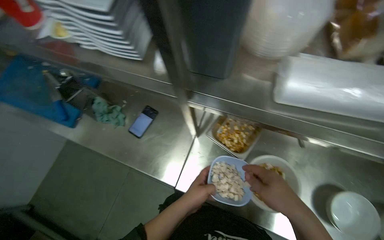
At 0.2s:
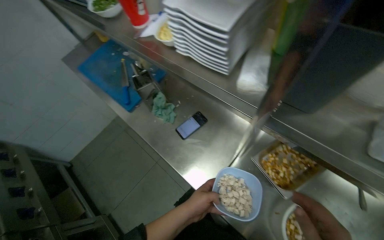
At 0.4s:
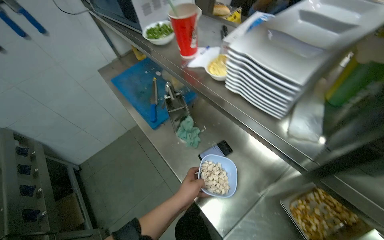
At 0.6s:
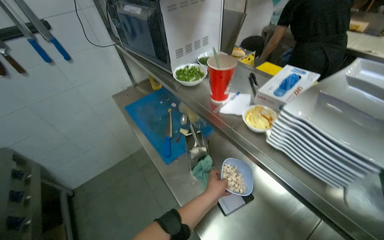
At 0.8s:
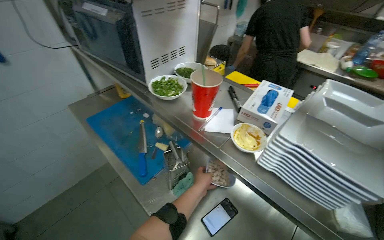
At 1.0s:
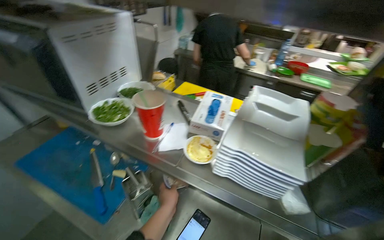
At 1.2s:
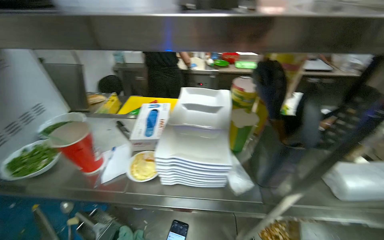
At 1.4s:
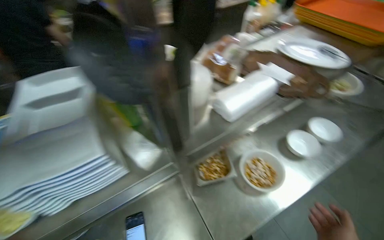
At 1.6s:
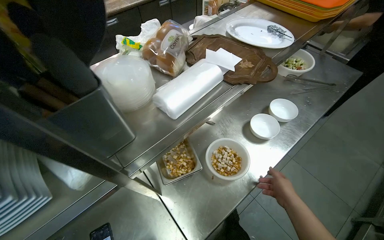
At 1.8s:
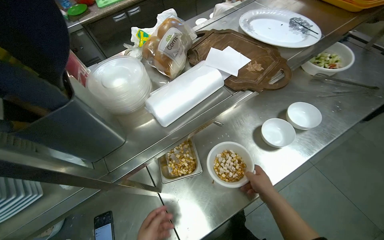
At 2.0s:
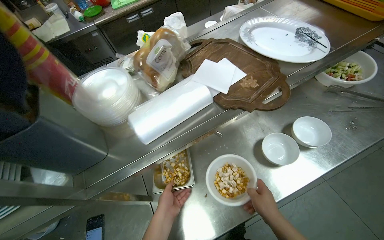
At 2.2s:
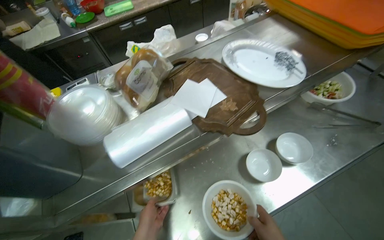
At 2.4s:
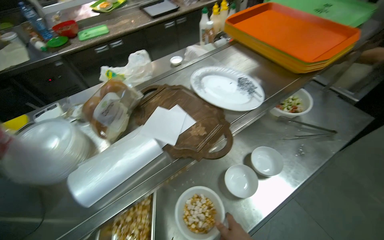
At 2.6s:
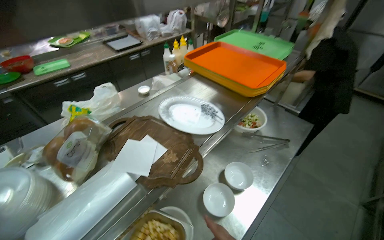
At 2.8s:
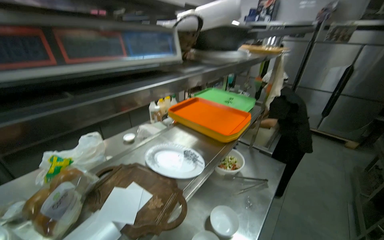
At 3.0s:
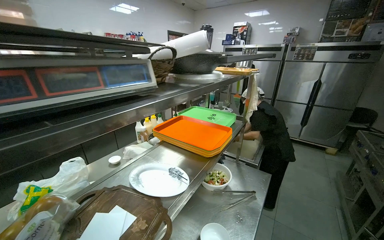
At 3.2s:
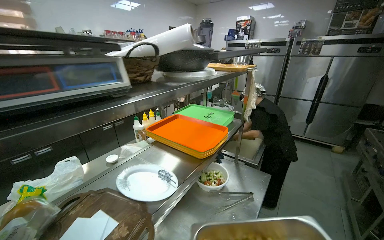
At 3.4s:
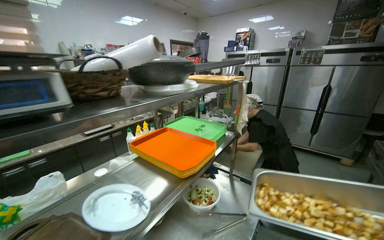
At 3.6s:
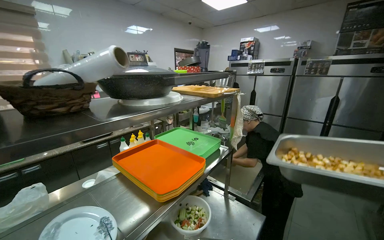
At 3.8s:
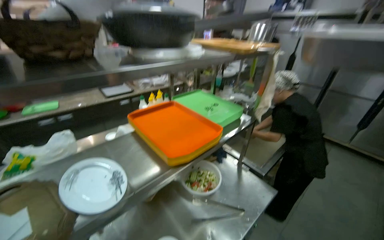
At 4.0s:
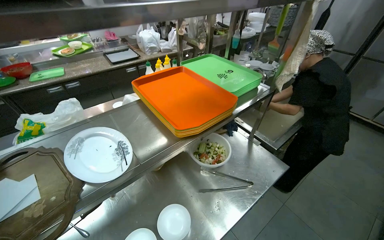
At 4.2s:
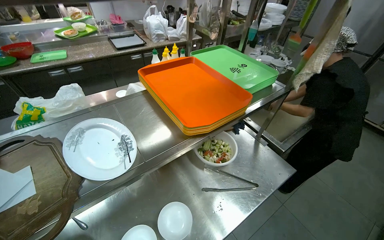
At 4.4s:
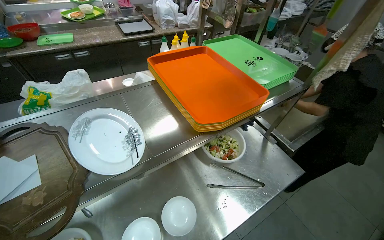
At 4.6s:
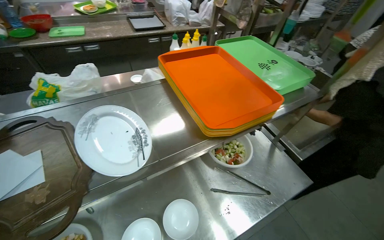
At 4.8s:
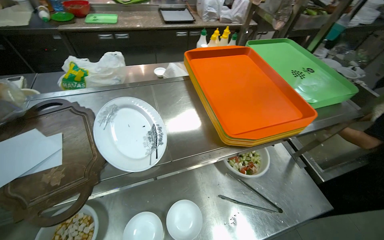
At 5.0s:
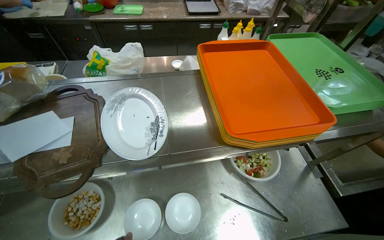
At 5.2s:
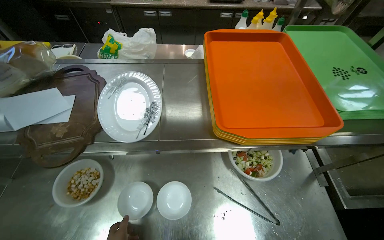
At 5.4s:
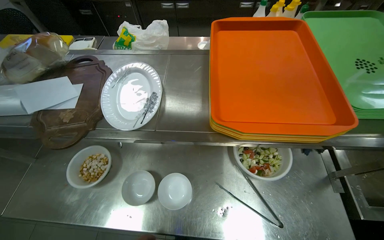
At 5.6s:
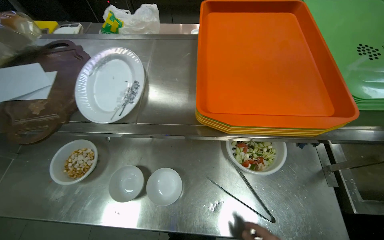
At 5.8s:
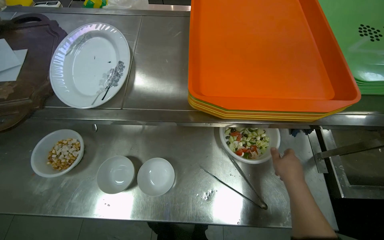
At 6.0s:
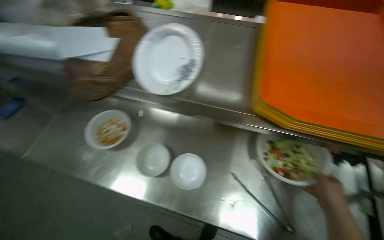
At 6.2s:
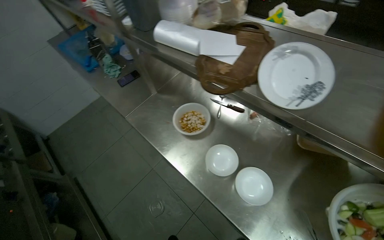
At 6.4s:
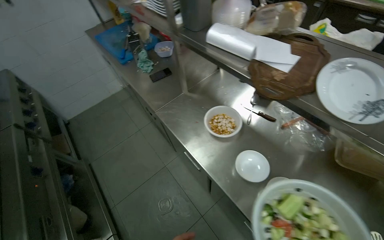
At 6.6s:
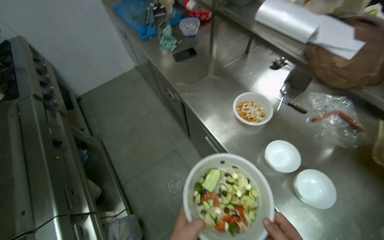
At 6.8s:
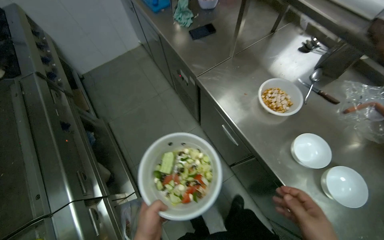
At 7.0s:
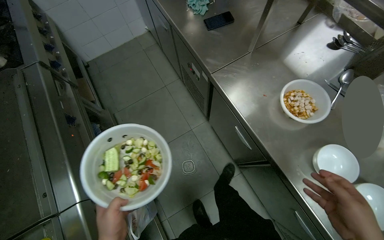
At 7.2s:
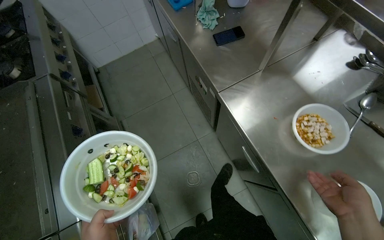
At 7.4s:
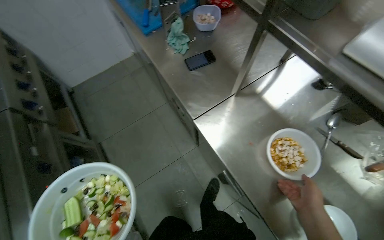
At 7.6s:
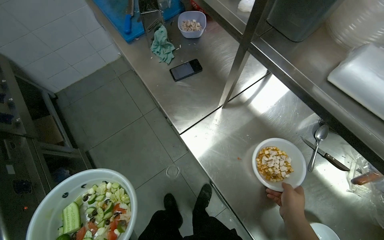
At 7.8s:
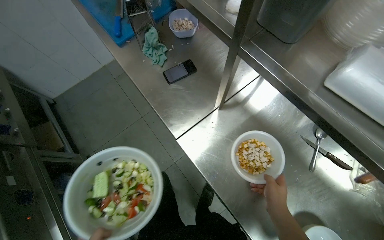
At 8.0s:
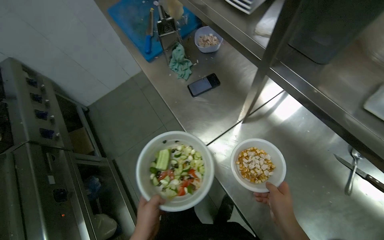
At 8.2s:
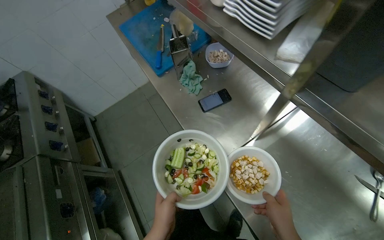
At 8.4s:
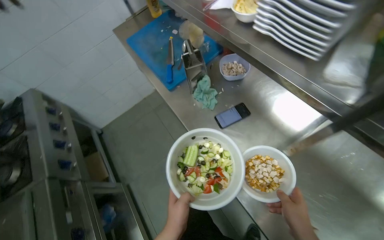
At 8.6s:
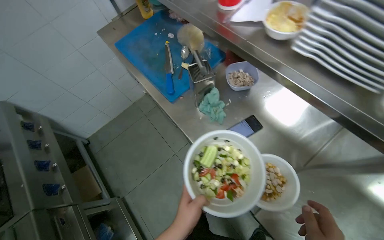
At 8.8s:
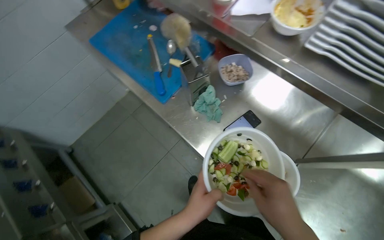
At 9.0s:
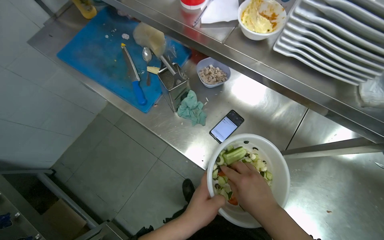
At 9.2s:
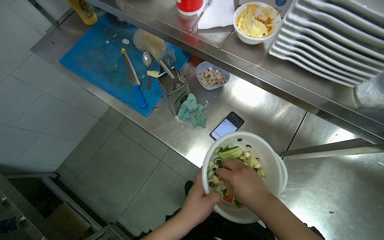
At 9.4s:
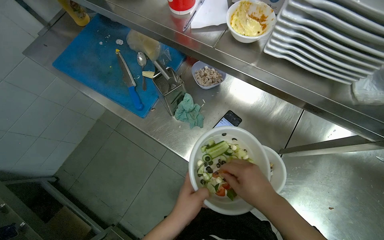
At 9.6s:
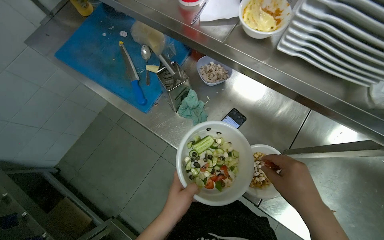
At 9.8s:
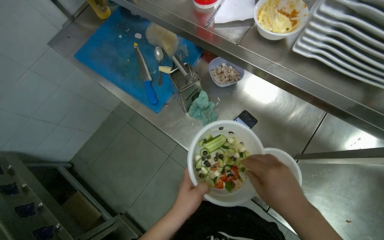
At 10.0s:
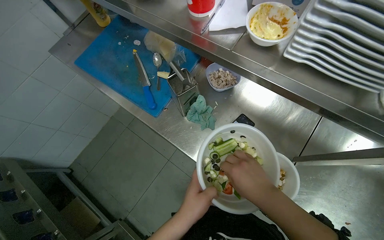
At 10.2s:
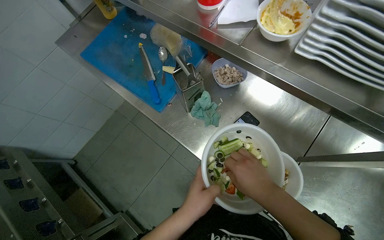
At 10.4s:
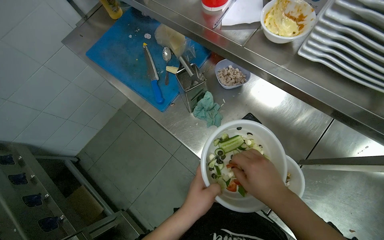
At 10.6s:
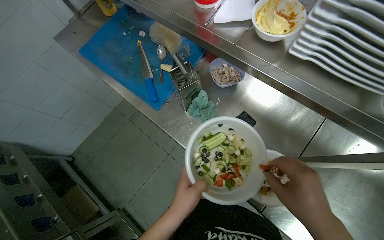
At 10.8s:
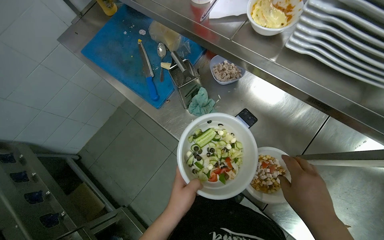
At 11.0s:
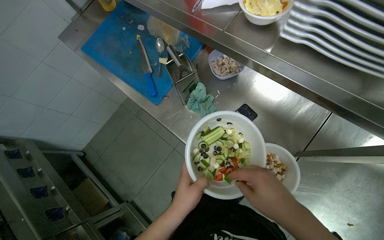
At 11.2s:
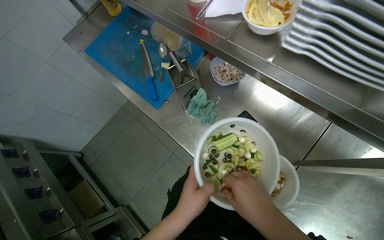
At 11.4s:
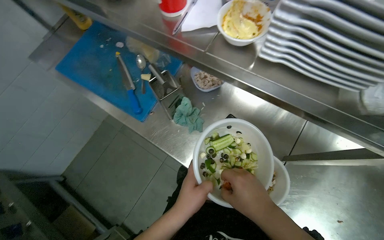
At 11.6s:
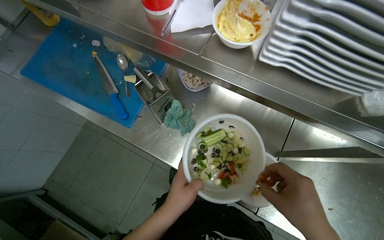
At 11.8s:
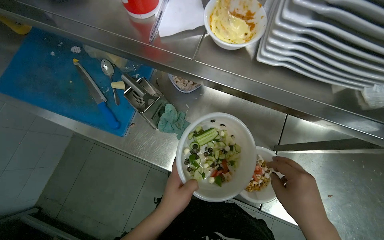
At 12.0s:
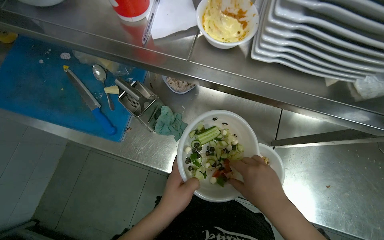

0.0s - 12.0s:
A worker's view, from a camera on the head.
Job: preparing food.
The whole recording: Assembling ingredients into bowl. The worker scoops various ingredients into a small bowl to assemble a dish.
0.0s - 1.6s: The wearer's head swings some 65 degrees to the right.
1.6s - 3.0s: The view pans to the right by roughly 15 degrees. The wearer looks approximately 35 degrees further upward.
3.0s - 4.4s: The head turns to the left by some 25 degrees. The camera pitches downward, by approximately 25 degrees.
4.4s - 6.0s: The wearer's head swings some 45 degrees to the left. The view tilts about 10 degrees downward.
6.0s - 7.6s: The wearer moves roughly 60 cm. The head rotates approximately 40 degrees to the left.
7.6s - 9.0s: The head travels some 40 cm.
9.0s - 10.4s: The hands are busy where they are.
10.4s - 12.0s: The wearer's head swings approximately 25 degrees to the right.

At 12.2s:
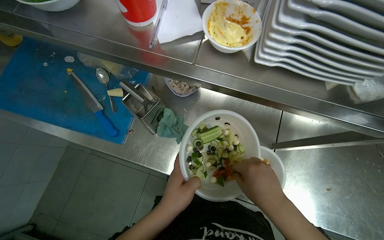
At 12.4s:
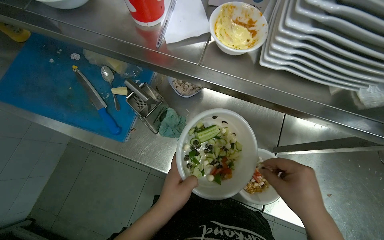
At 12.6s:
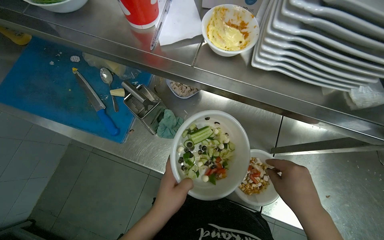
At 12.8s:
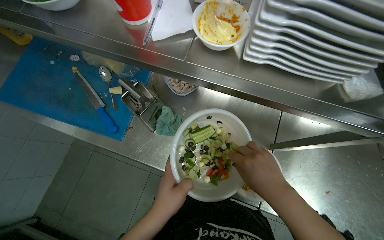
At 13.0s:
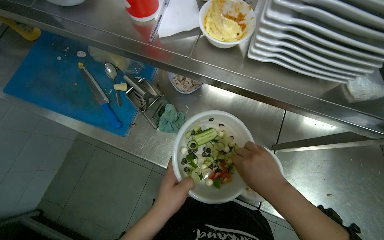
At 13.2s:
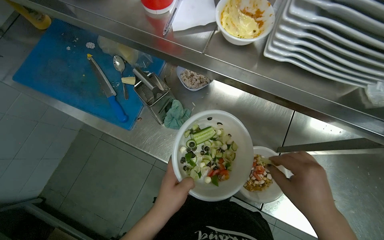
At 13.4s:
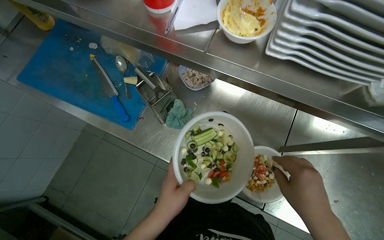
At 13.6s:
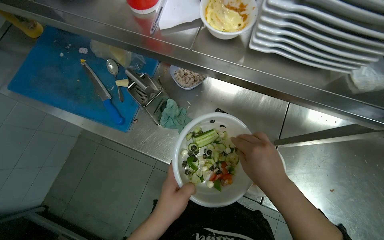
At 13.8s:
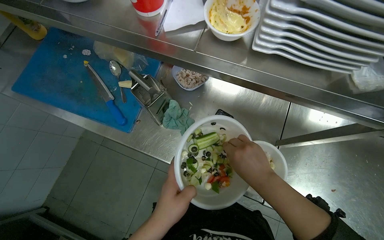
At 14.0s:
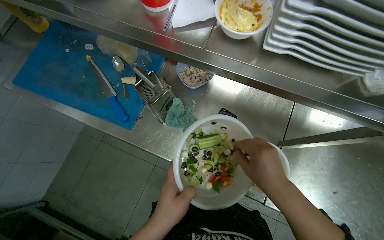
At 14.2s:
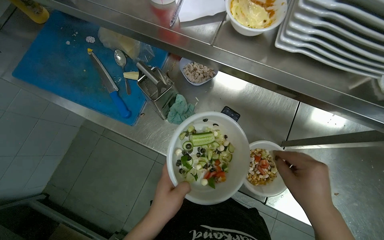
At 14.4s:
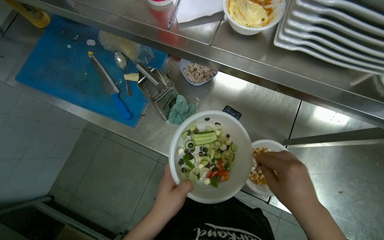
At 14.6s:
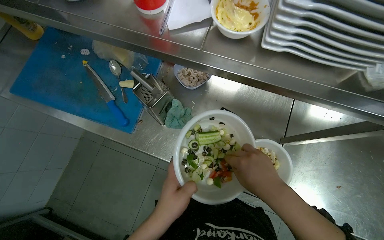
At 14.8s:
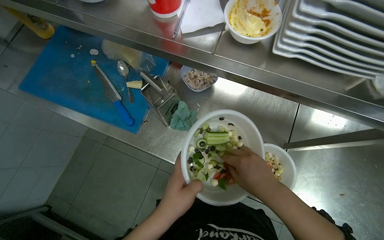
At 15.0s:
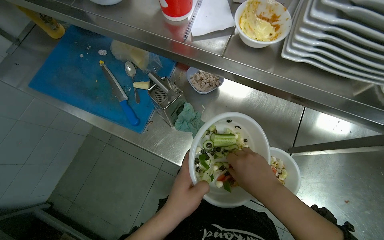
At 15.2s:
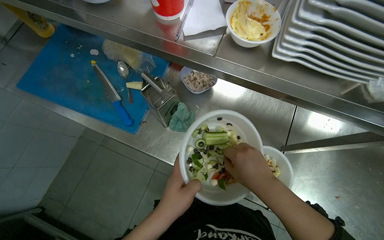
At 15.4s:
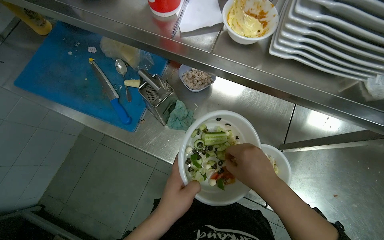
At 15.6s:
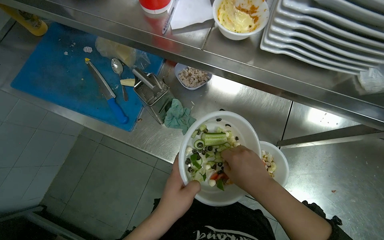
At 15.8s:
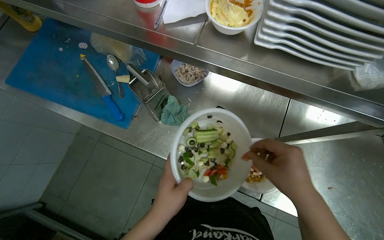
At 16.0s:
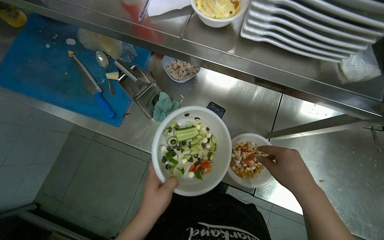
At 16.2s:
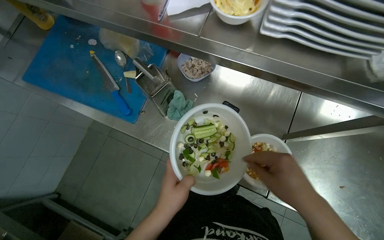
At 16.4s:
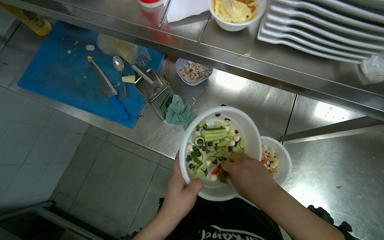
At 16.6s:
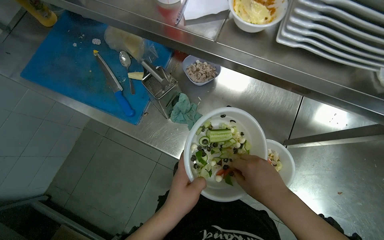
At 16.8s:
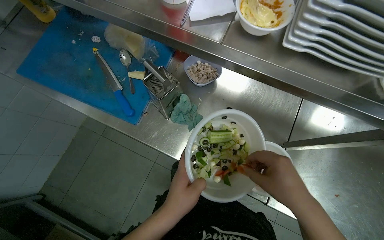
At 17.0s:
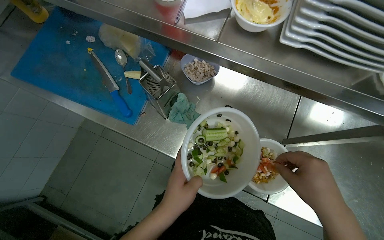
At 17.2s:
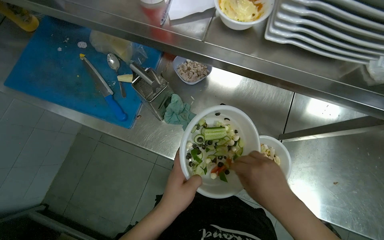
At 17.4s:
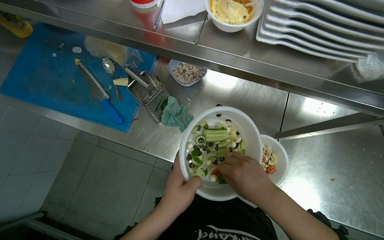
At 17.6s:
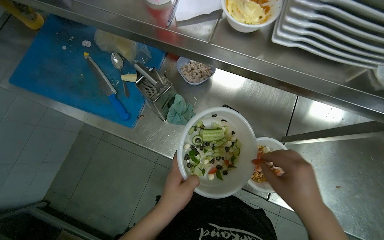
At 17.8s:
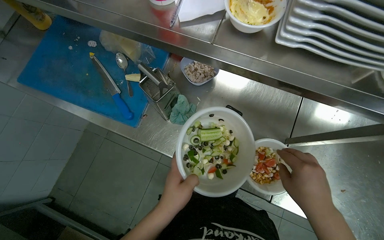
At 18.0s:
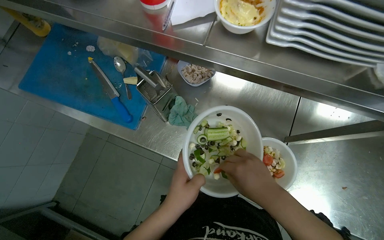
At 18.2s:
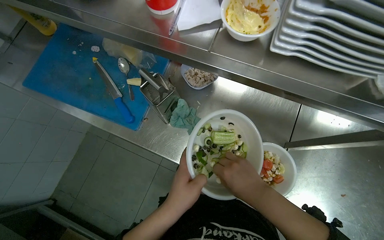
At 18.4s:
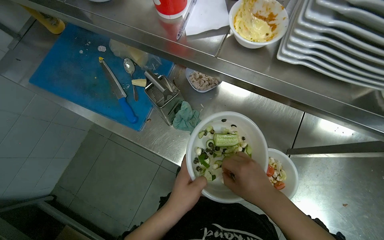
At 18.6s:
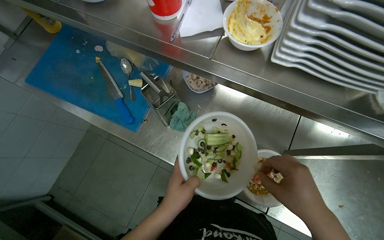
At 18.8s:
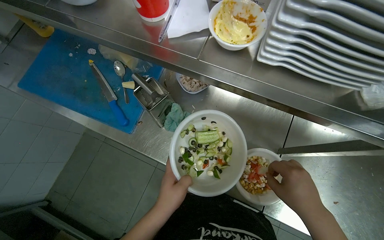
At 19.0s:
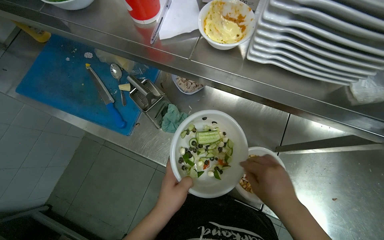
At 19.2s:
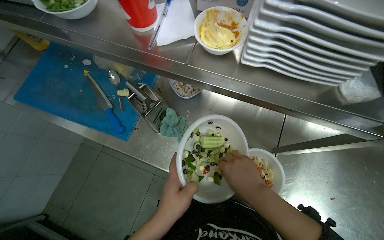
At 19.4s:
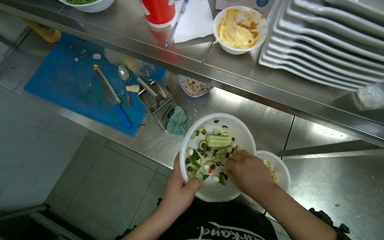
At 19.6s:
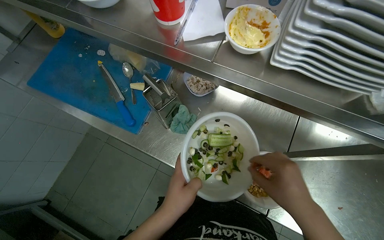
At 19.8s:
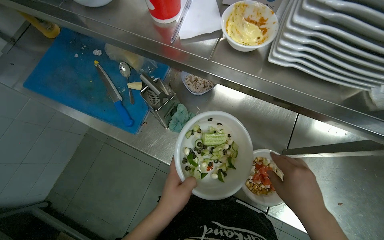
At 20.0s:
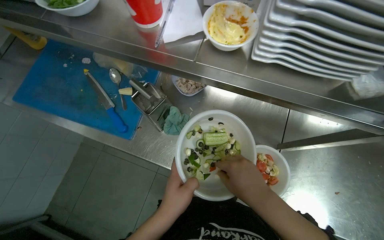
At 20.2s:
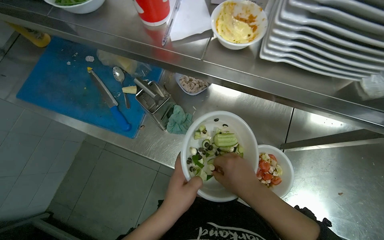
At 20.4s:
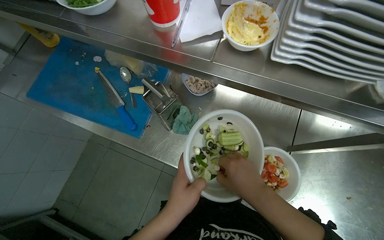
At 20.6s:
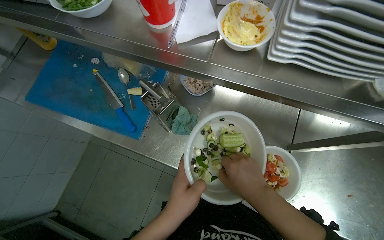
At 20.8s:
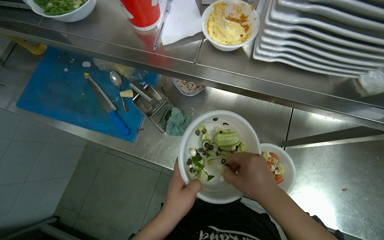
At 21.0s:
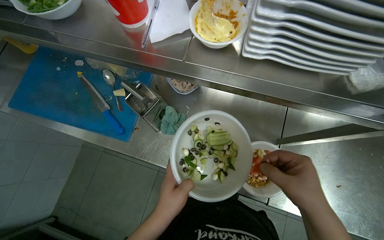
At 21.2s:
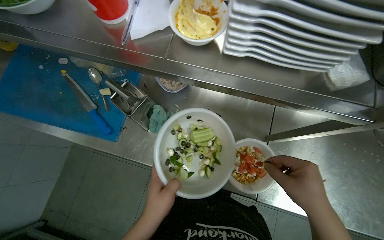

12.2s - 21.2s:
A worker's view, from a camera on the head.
Job: preparing food.
The whole recording: Assembling ingredients into bowl. The worker scoops various ingredients into a small bowl to assemble a dish.
12.2s - 15.2s: The hands stay close to where they were, moving slightly.
16.6s - 18.2s: The hands stay close to where they were, moving slightly.
18.2s - 19.8s: The right hand moves to the right, some 10 cm.
